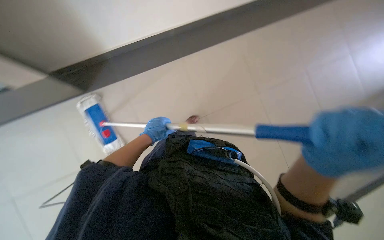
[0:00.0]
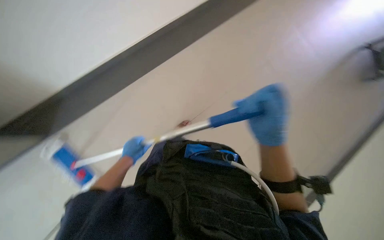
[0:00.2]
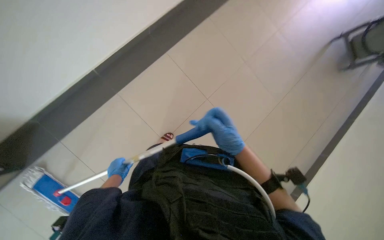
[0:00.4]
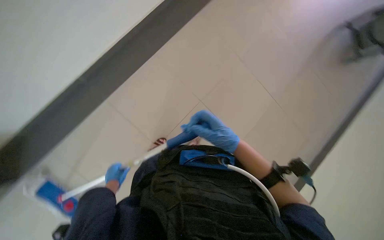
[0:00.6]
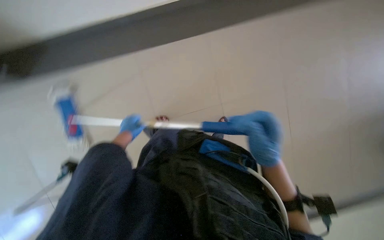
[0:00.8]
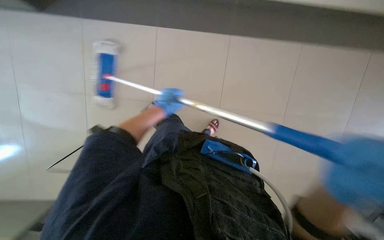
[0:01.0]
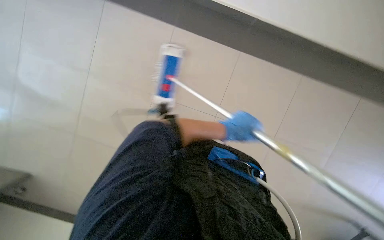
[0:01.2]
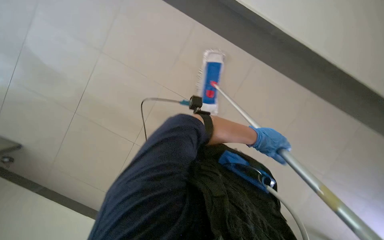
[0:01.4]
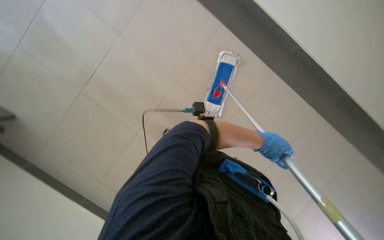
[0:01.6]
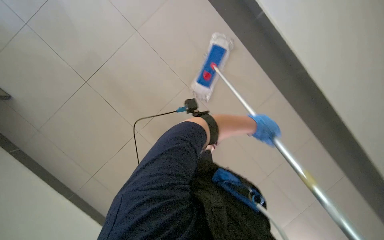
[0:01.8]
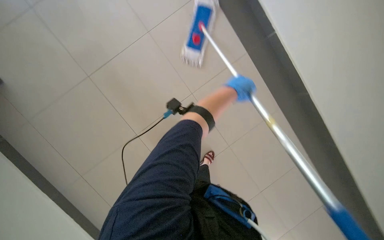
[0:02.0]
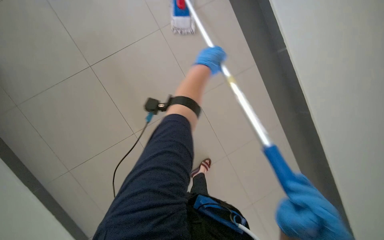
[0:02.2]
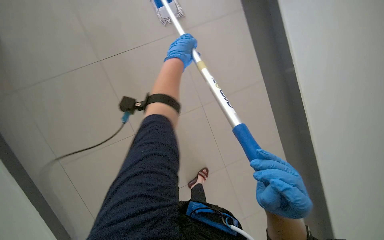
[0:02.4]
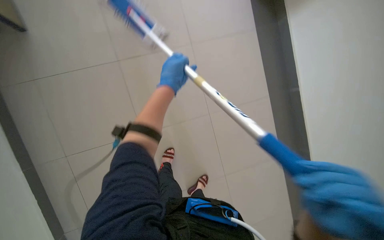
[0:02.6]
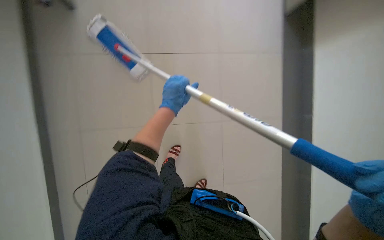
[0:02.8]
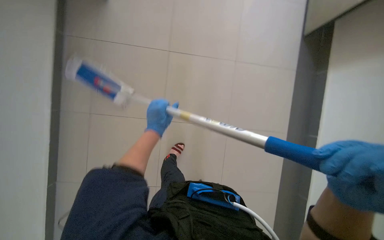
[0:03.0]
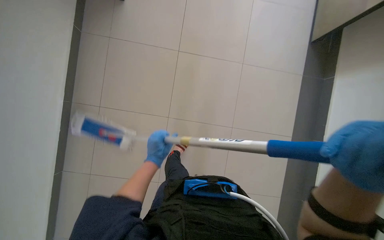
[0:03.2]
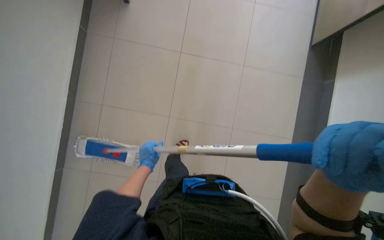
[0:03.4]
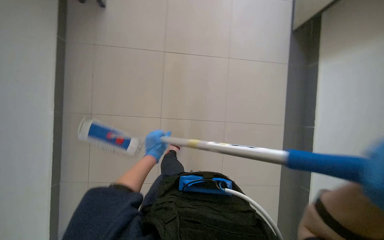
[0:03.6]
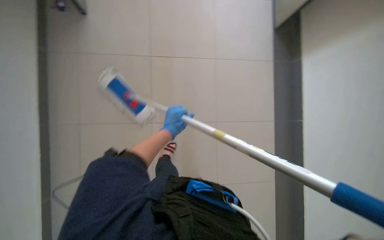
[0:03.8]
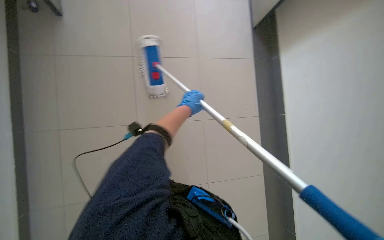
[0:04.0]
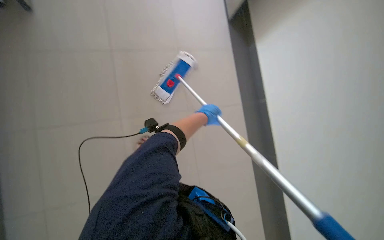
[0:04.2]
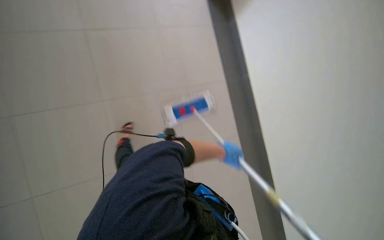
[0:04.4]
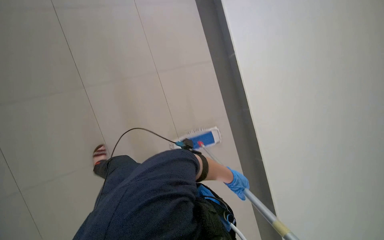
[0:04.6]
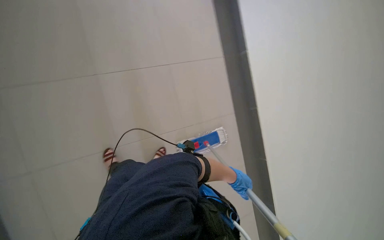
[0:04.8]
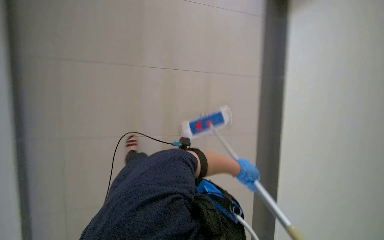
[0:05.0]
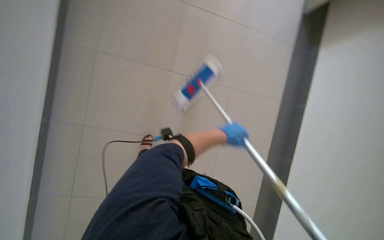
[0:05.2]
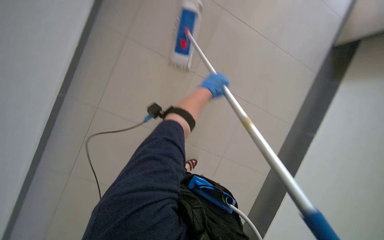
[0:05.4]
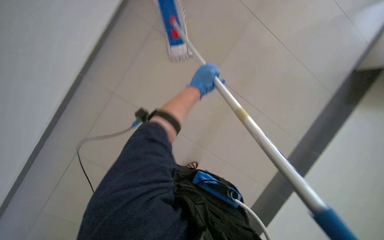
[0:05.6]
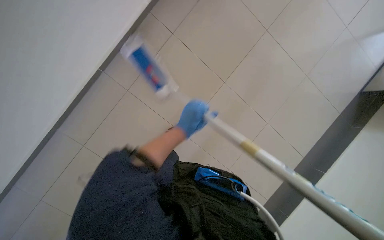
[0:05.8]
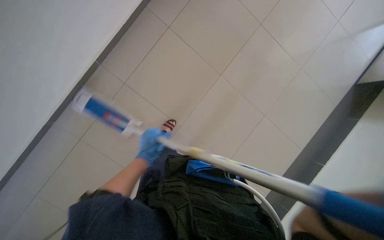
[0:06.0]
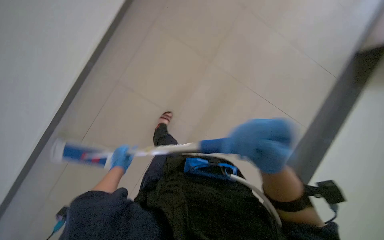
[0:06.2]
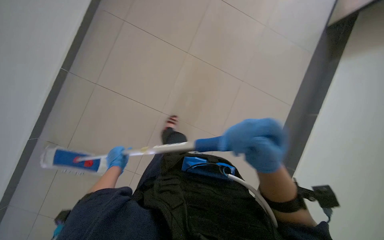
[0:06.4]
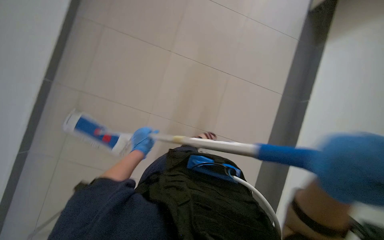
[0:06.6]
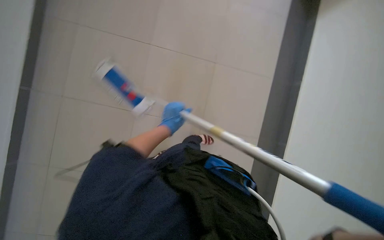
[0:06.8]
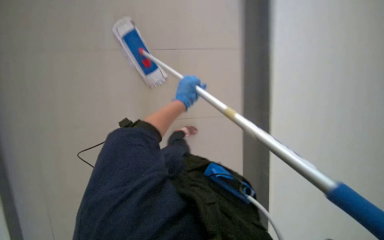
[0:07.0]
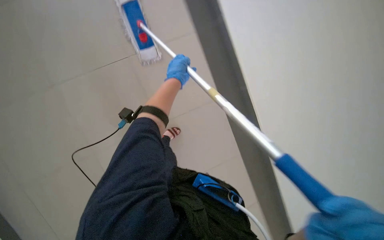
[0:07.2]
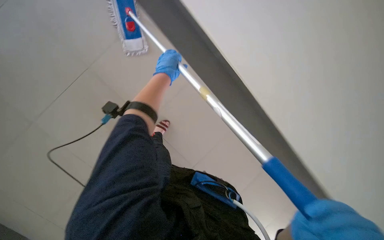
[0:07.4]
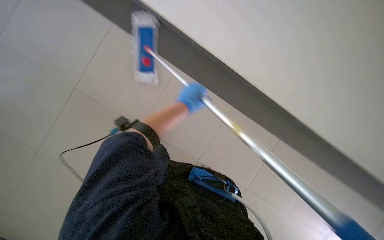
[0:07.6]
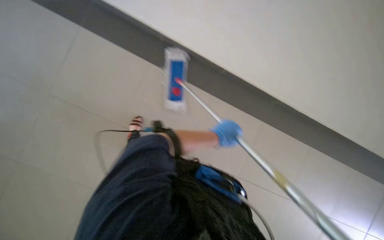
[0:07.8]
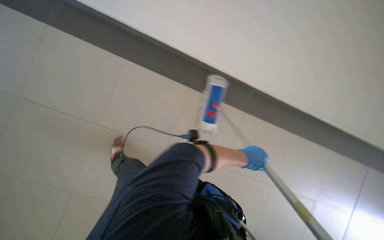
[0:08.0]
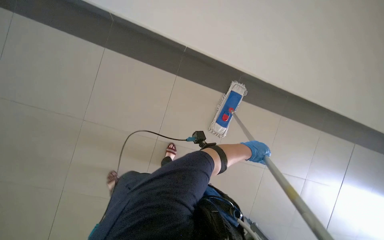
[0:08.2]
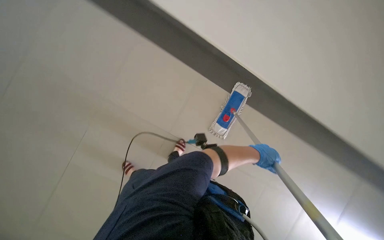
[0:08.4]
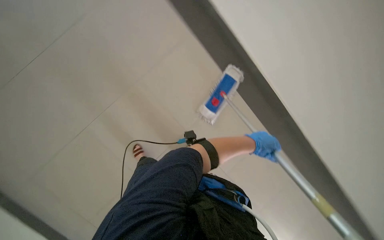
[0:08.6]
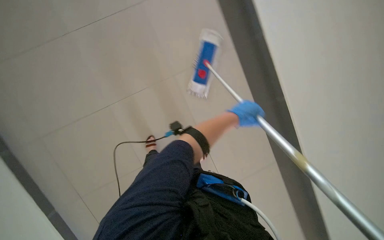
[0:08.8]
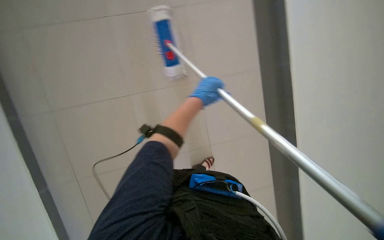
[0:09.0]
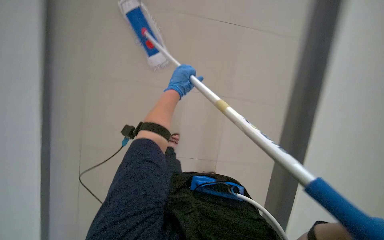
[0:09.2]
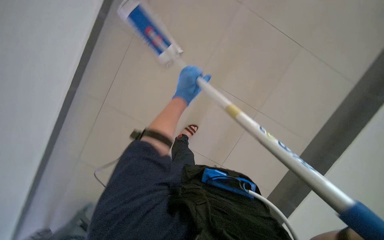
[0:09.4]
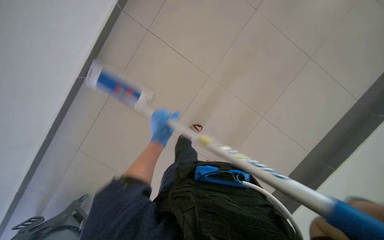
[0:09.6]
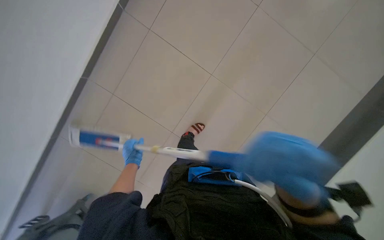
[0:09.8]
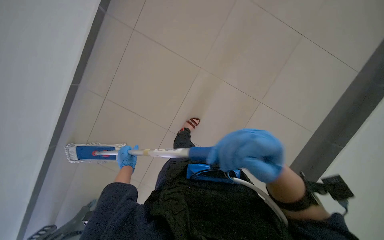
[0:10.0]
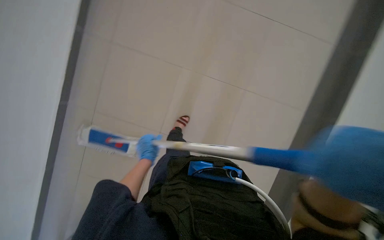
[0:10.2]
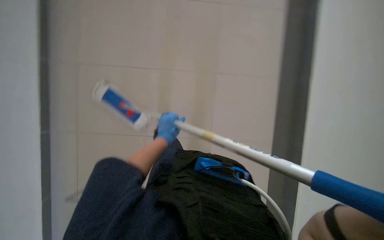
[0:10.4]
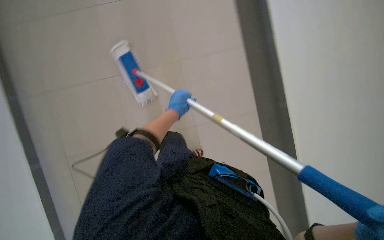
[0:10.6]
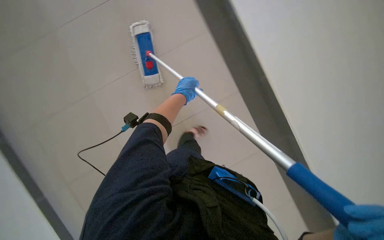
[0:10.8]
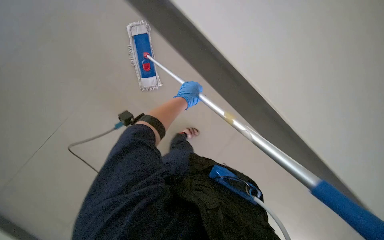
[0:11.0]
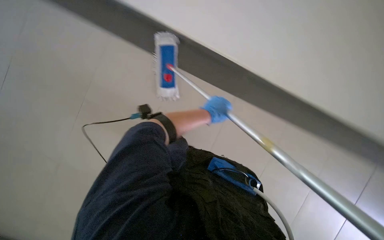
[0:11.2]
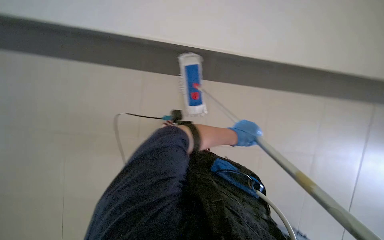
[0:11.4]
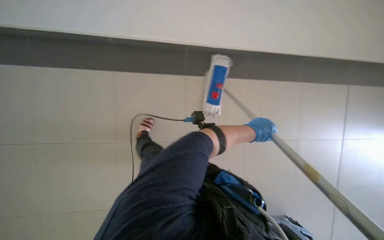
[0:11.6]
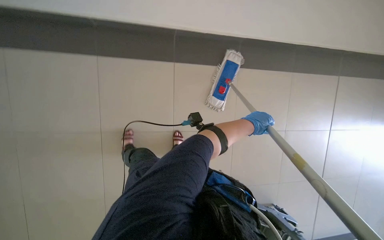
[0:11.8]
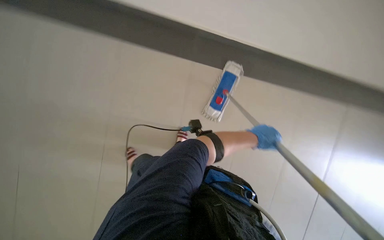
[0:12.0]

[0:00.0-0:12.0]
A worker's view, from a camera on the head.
Job: mopping floor.
The whole recording: Mopping hallway floor. The worker continues mopping the tiled floor in the hallway.
0:00.0 to 0:01.6: The camera is aimed some 25 degrees further to the left.
0:01.6 to 0:03.0: The camera pitches downward, by about 10 degrees. The left hand goes roughly 25 cm to the left.
0:03.0 to 0:04.4: The view tips upward by approximately 25 degrees. Everything in view rotates about 35 degrees clockwise.
0:04.4 to 0:06.0: The wearer looks some 15 degrees further upward. The left hand moves to the left, some 25 cm.
0:06.0 to 0:07.6: The view tips downward by approximately 25 degrees. The scene rotates clockwise by about 25 degrees.
0:10.4 to 0:12.0: The head rotates about 30 degrees to the left. The left hand is displaced to the right by roughly 20 cm.

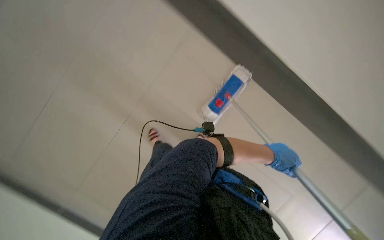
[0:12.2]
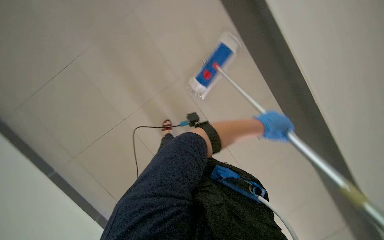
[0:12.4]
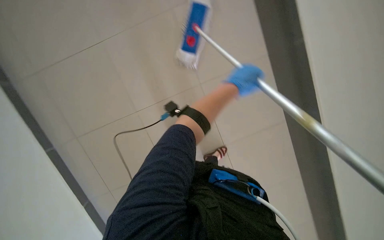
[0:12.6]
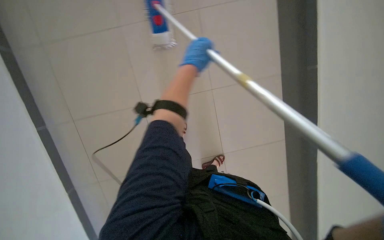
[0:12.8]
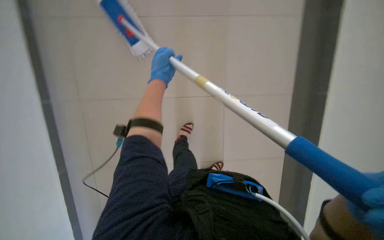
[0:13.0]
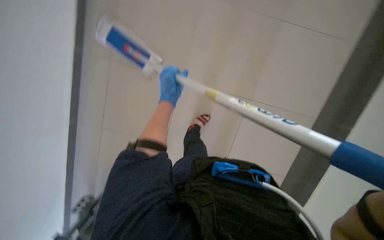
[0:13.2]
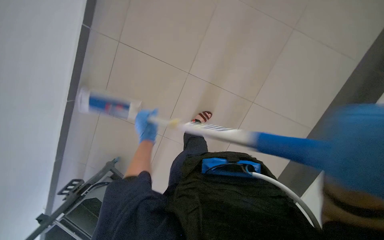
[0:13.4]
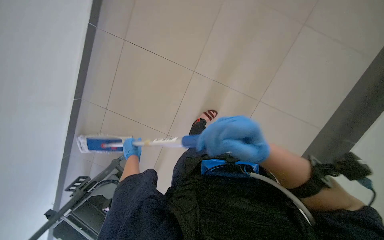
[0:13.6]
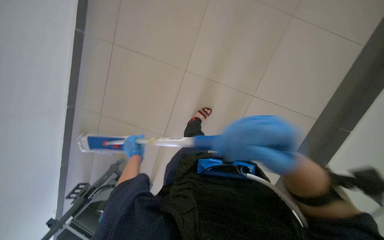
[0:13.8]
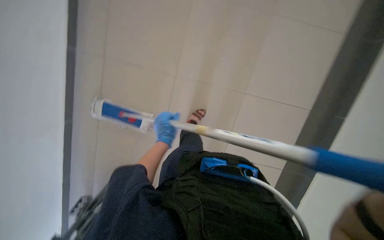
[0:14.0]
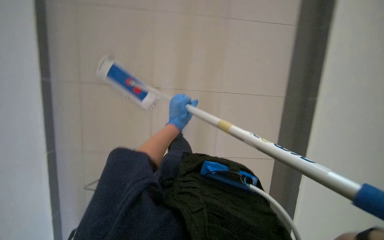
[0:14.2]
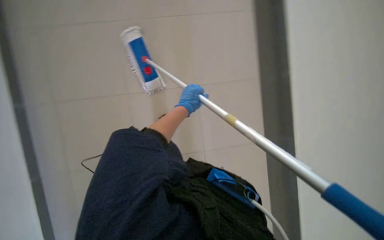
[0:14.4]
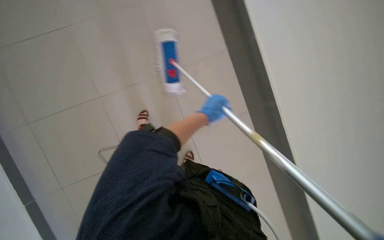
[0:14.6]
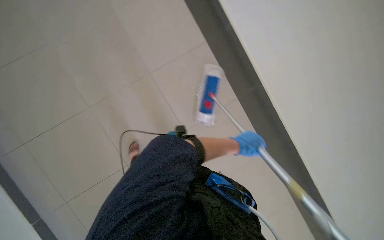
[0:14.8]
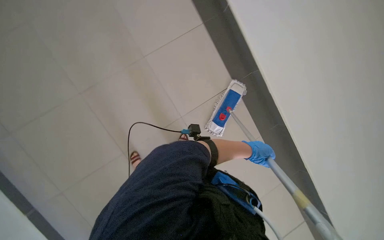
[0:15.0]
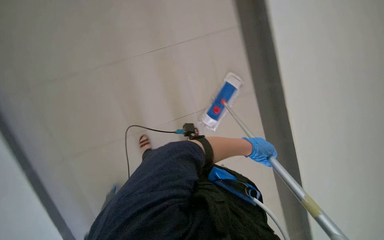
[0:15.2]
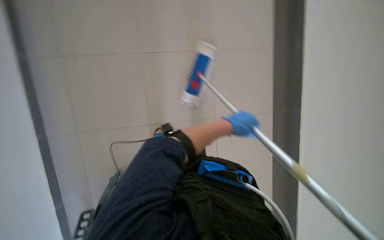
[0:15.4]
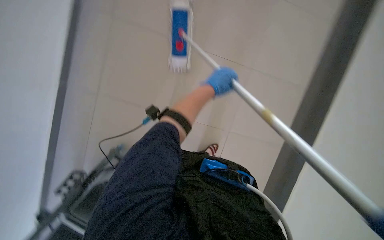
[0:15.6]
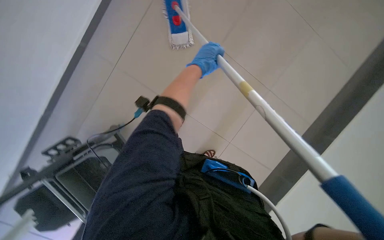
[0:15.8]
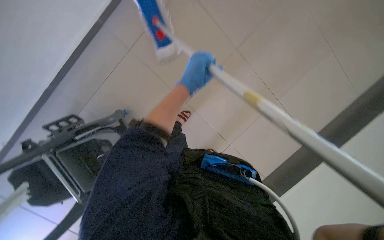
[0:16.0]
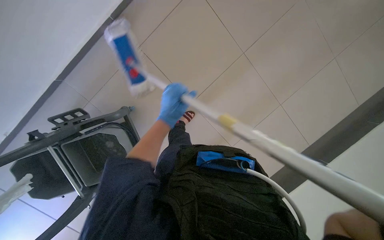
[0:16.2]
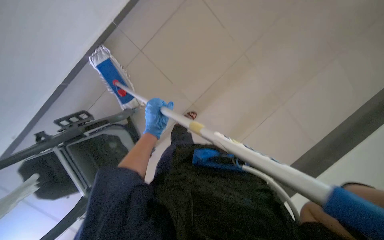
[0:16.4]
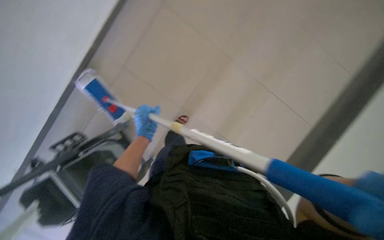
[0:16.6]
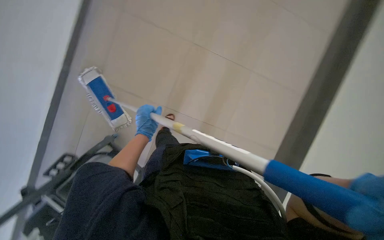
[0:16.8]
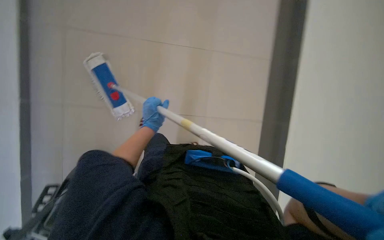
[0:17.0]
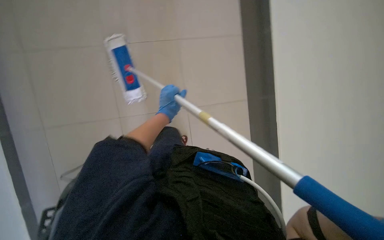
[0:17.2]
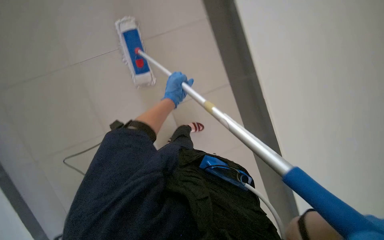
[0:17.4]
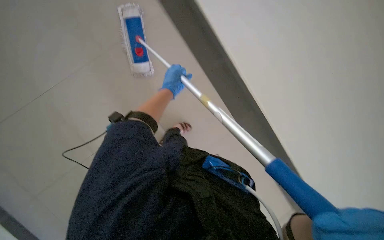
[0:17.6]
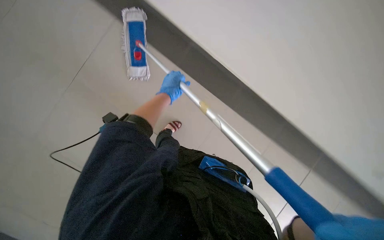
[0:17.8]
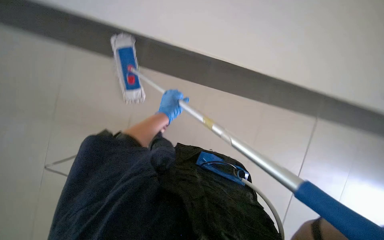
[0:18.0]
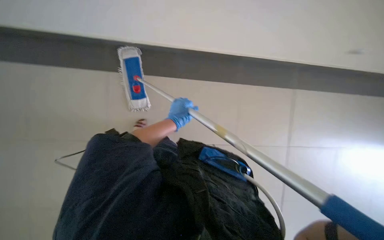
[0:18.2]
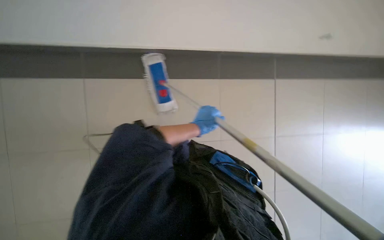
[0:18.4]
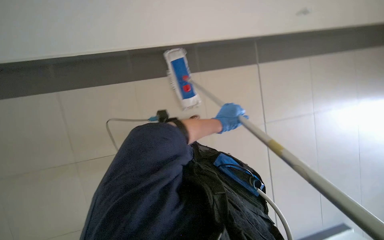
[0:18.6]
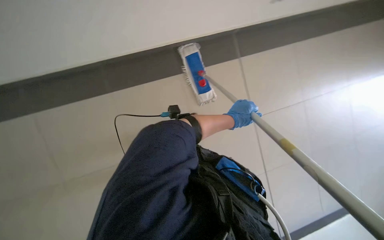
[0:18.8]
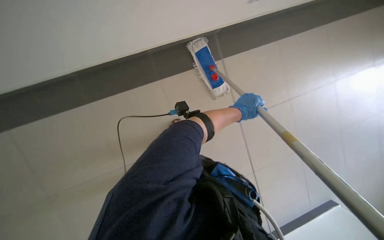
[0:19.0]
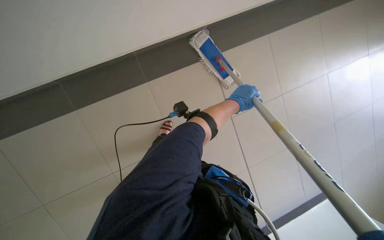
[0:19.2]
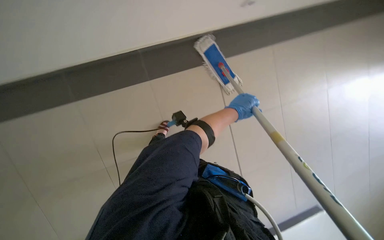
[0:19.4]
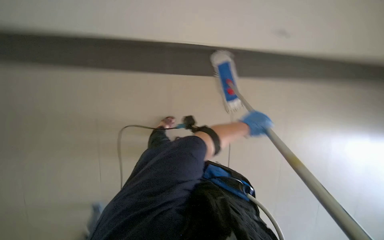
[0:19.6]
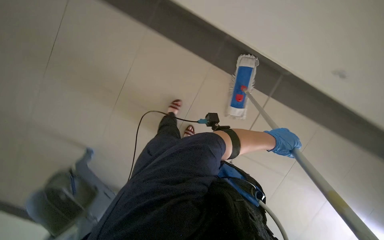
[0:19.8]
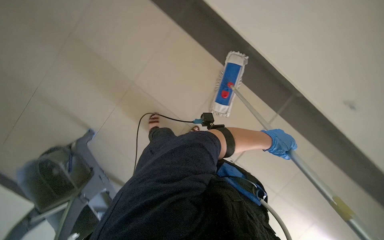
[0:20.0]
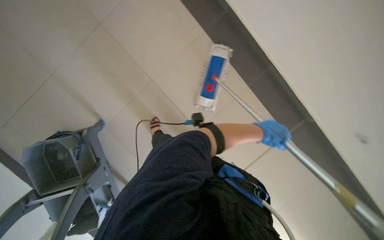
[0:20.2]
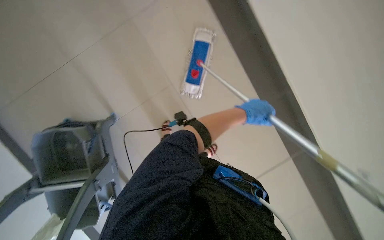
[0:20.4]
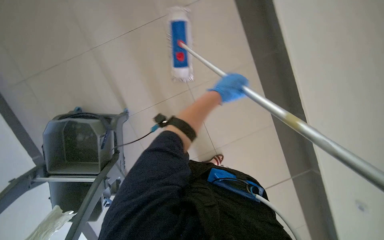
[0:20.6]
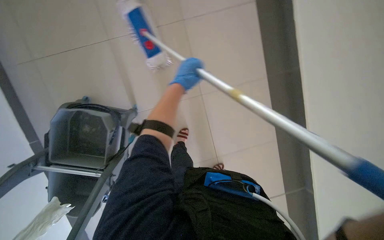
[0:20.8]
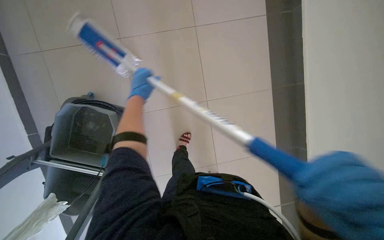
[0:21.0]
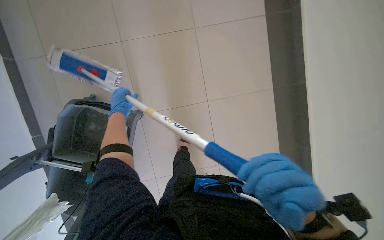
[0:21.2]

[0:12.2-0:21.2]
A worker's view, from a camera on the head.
Job: mopping floor.
The whole recording: Mopping hallway floor. The worker continues mopping the tiled floor in the hallway.
0:12.2 to 0:13.8: The wearer looks roughly 15 degrees further downward. Everything in view rotates about 35 degrees counterclockwise.
0:15.2 to 0:16.6: The view tilts some 15 degrees downward. The scene turns some 25 degrees counterclockwise in the picture.
0:16.6 to 0:18.2: The wearer looks approximately 15 degrees further downward. The left hand travels to the right by approximately 15 cm, and goes up the picture and returns, approximately 15 cm each way.
0:19.8 to 0:21.2: The head travels to the left, approximately 50 cm. The scene rotates clockwise by some 35 degrees.
